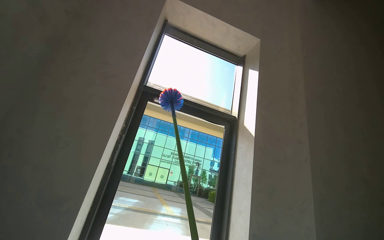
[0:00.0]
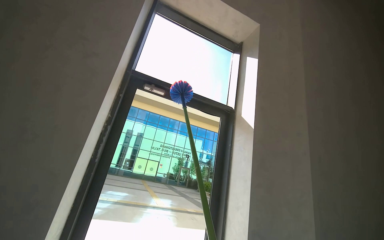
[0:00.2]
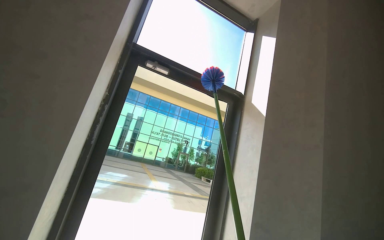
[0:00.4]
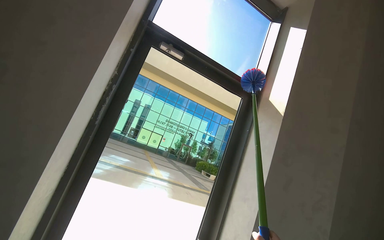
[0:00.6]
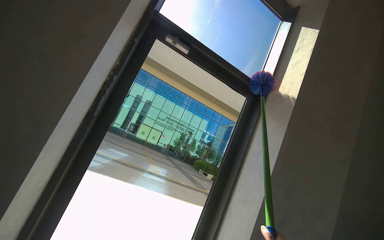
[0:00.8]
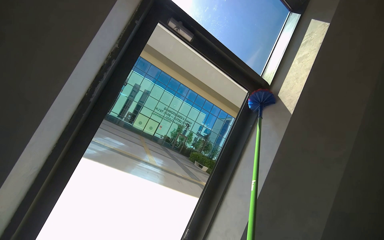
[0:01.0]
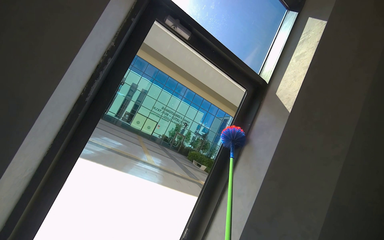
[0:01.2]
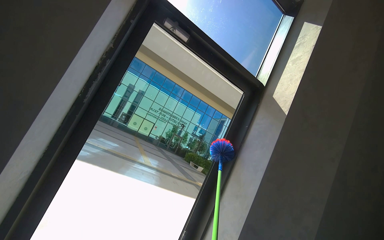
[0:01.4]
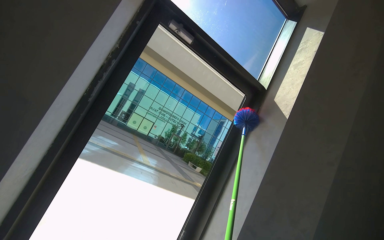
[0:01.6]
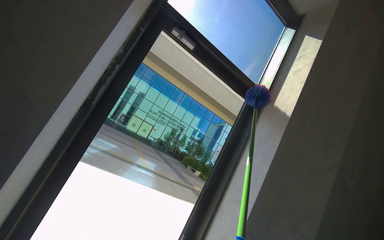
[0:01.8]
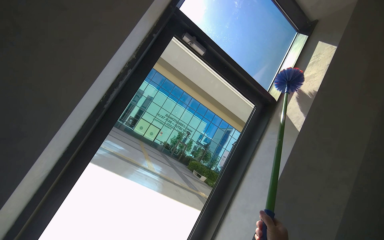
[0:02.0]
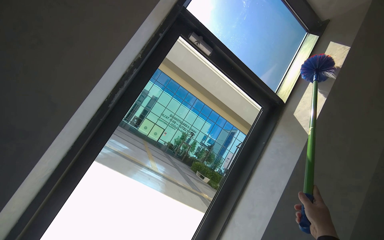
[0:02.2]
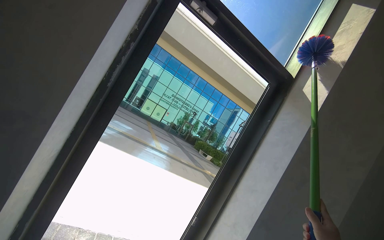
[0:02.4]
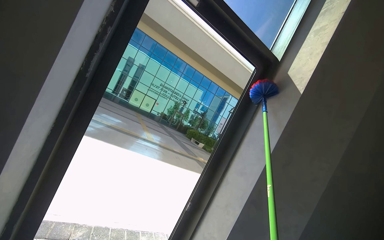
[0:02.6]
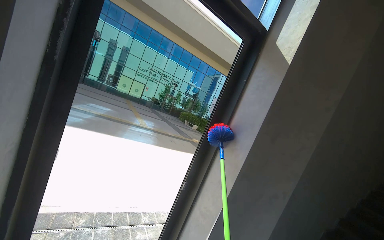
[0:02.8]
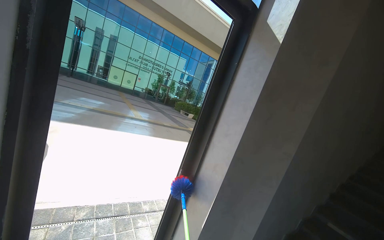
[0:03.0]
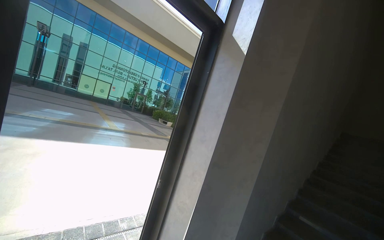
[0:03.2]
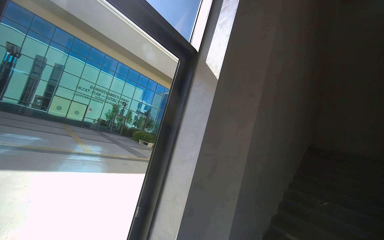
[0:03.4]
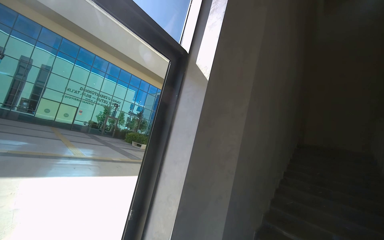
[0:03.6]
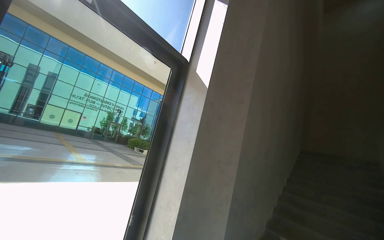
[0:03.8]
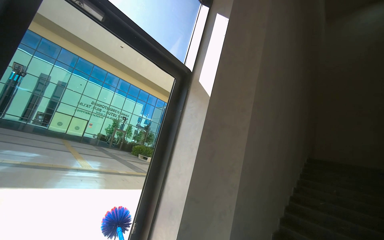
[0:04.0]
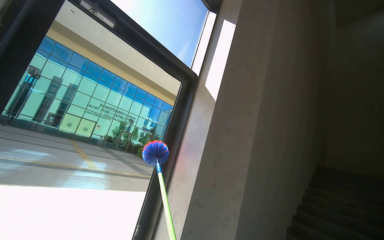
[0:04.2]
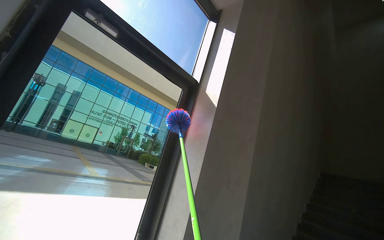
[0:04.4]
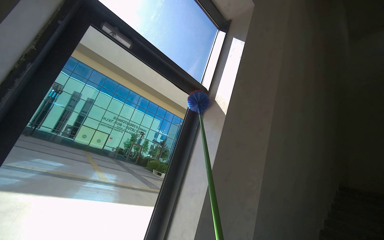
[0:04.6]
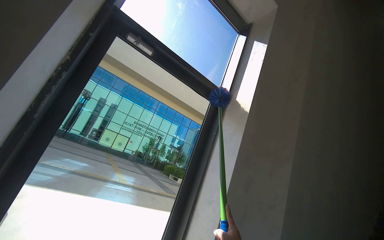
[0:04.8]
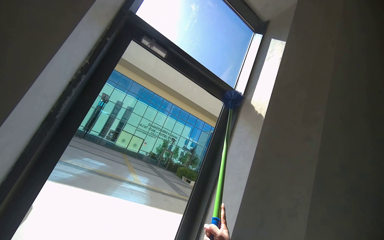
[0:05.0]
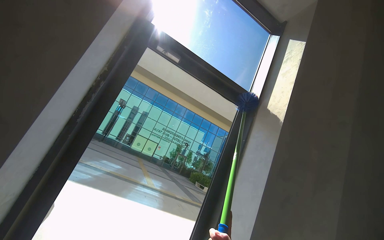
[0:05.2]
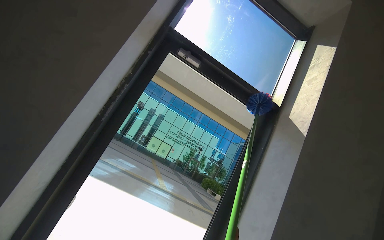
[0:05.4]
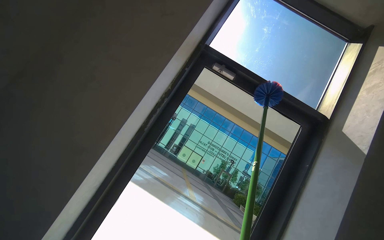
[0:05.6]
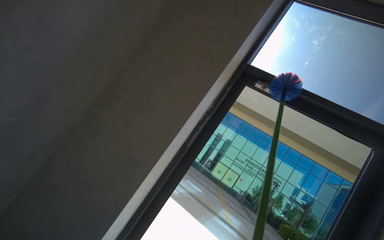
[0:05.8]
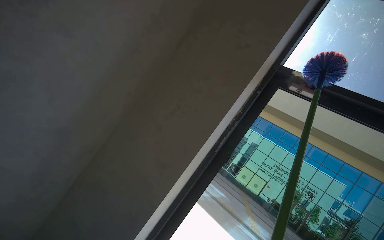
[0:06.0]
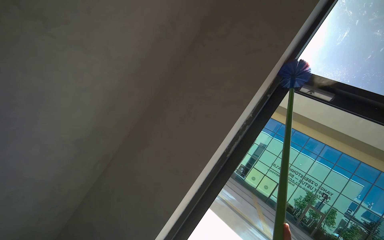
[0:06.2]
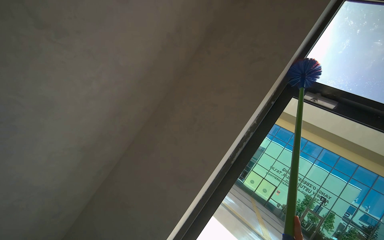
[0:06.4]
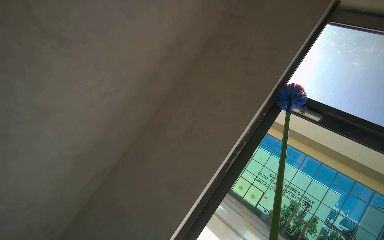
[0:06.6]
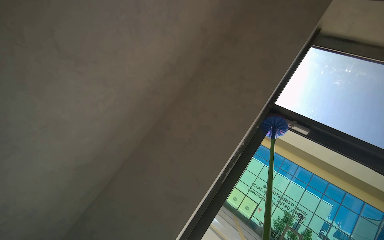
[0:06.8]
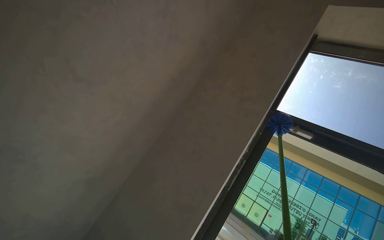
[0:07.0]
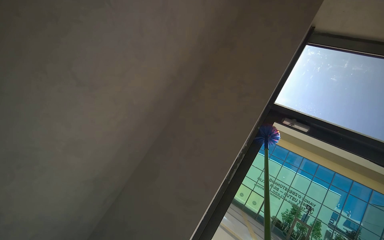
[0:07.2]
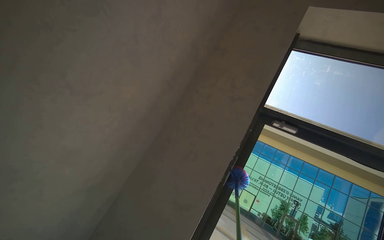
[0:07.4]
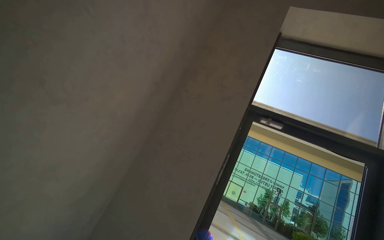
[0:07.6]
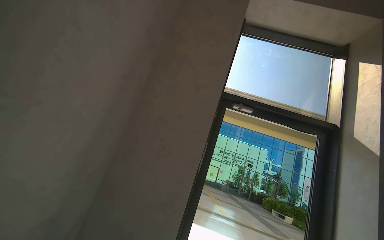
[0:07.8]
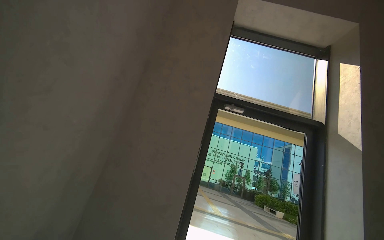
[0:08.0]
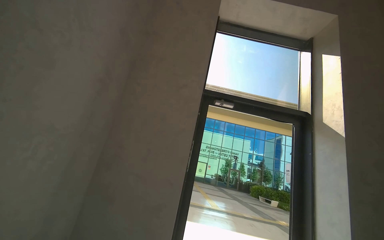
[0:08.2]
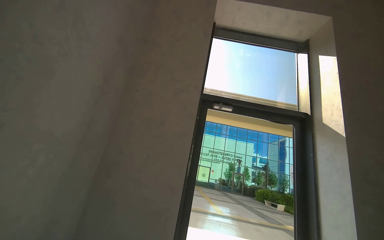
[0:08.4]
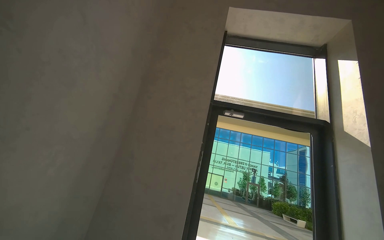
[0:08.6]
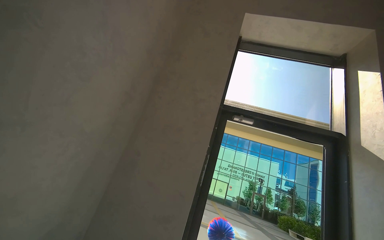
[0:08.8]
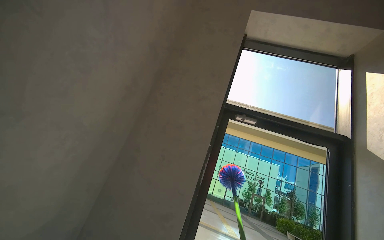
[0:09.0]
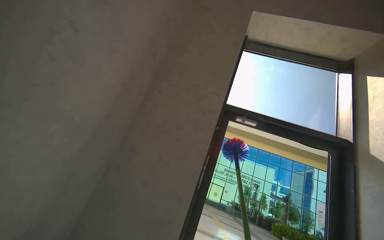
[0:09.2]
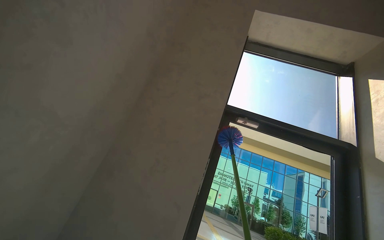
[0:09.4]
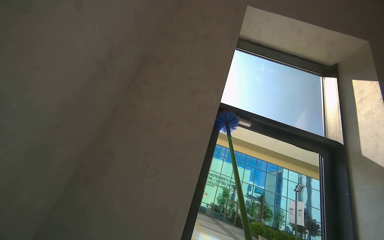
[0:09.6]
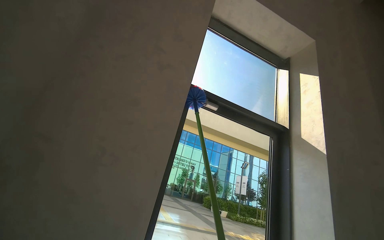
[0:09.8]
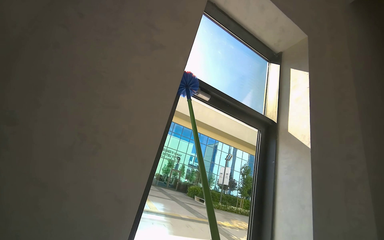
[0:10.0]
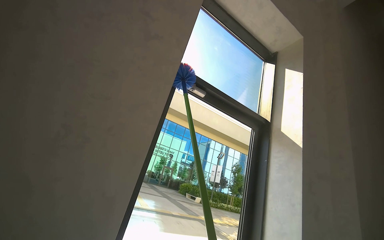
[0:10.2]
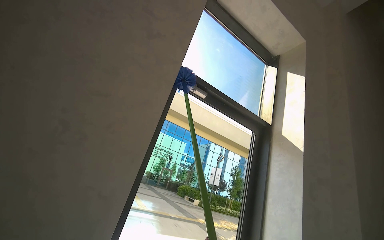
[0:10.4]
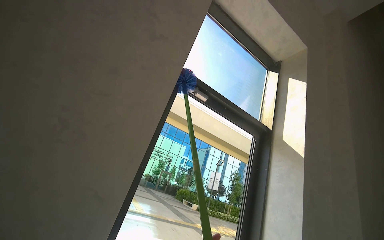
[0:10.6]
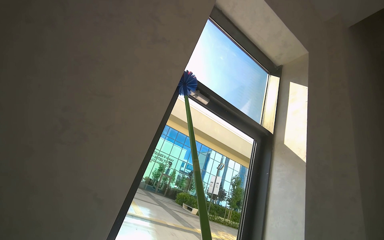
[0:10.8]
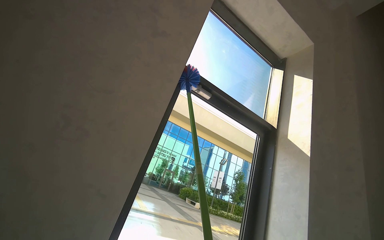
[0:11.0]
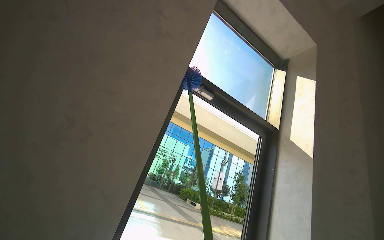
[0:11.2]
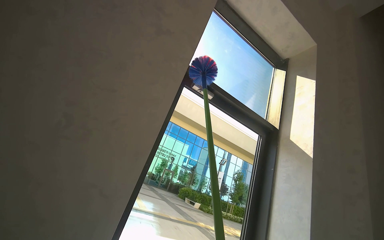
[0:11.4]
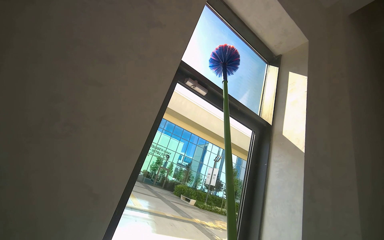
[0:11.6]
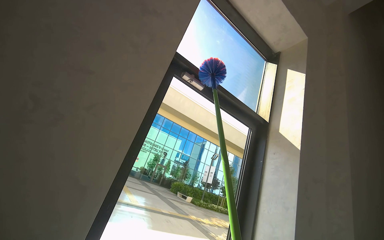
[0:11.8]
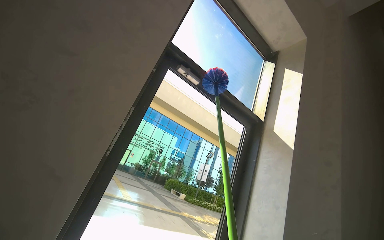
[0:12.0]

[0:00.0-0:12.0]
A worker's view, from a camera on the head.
Job: wiping surfaces.
The whole recording: Dusting window and wall. The worker dusts the window frame and adjacent wall corner with a long-handled duster.
0:00.0 to 0:01.6: The wearer moves roughly 40 cm. The view tilts roughly 15 degrees downward.
0:01.6 to 0:03.0: The camera pitches downward, by approximately 20 degrees.
0:03.0 to 0:04.4: The wearer looks approximately 20 degrees further upward.
0:04.4 to 0:06.0: The camera is aimed roughly 60 degrees further to the left. The view tilts some 20 degrees upward.
0:09.0 to 0:10.4: The camera travels about 50 cm. The view swings some 30 degrees to the right.

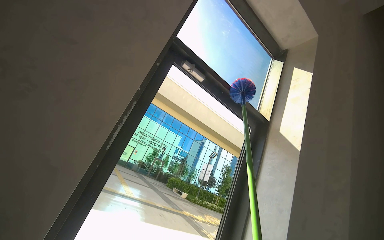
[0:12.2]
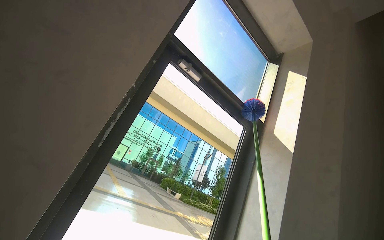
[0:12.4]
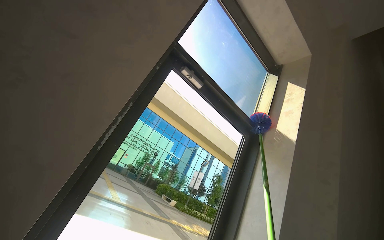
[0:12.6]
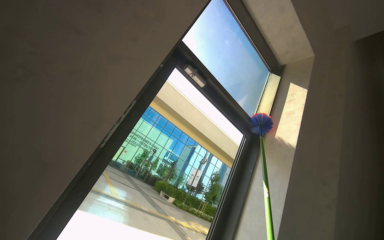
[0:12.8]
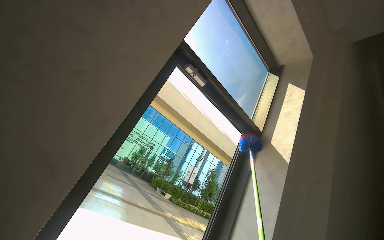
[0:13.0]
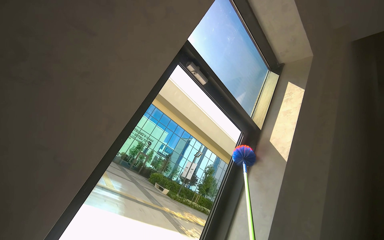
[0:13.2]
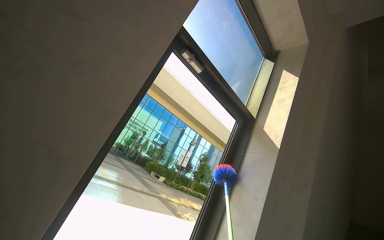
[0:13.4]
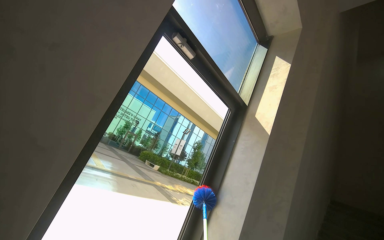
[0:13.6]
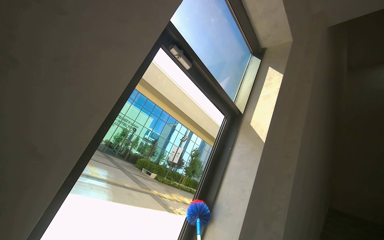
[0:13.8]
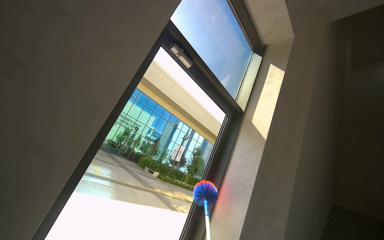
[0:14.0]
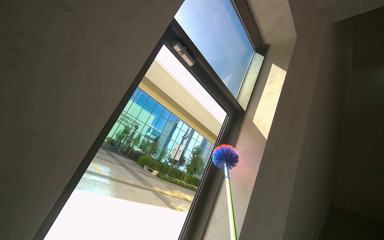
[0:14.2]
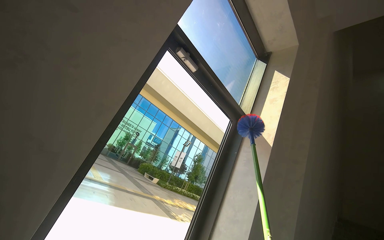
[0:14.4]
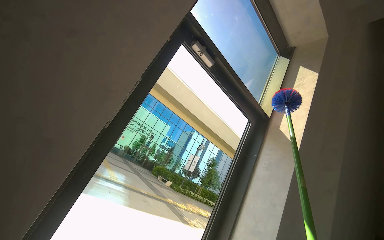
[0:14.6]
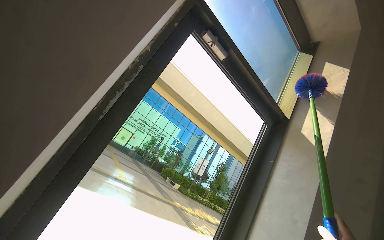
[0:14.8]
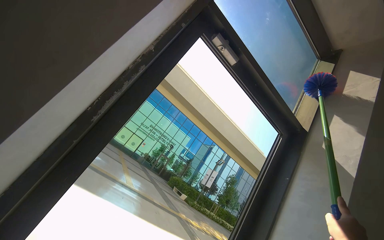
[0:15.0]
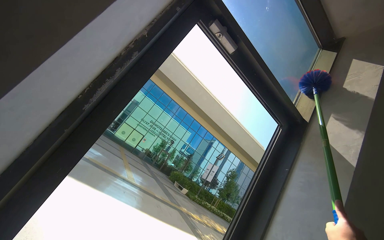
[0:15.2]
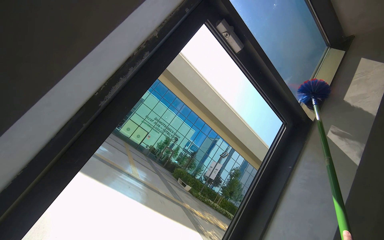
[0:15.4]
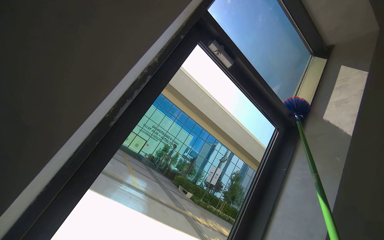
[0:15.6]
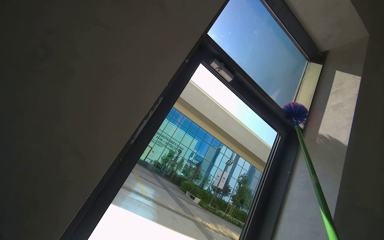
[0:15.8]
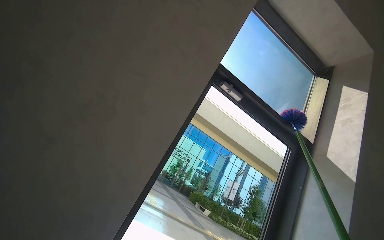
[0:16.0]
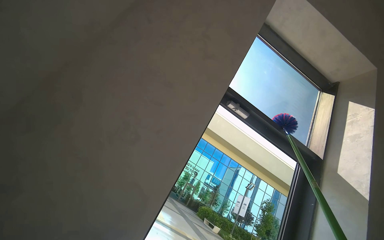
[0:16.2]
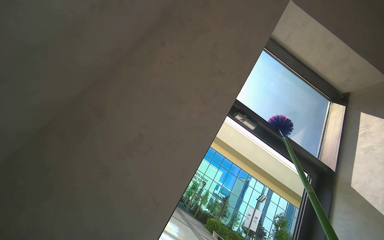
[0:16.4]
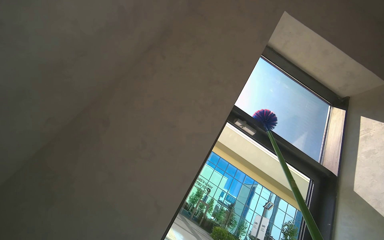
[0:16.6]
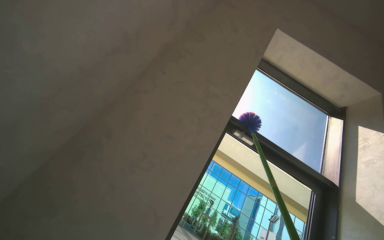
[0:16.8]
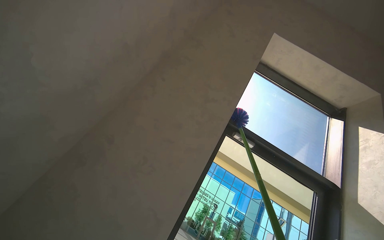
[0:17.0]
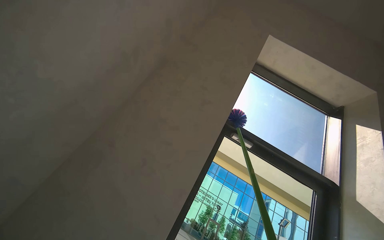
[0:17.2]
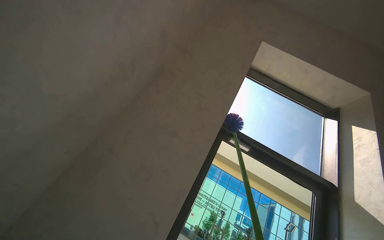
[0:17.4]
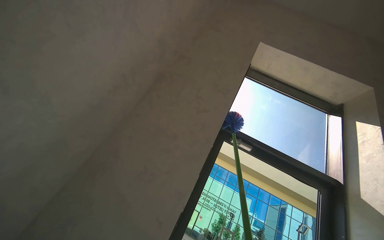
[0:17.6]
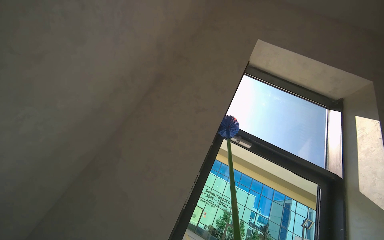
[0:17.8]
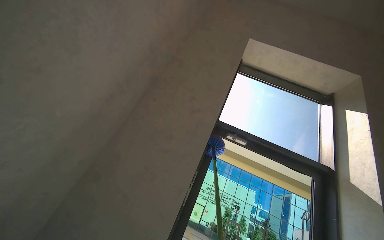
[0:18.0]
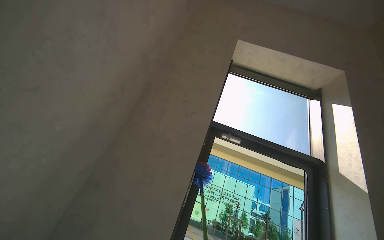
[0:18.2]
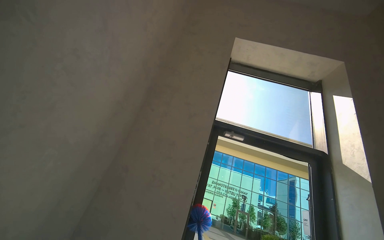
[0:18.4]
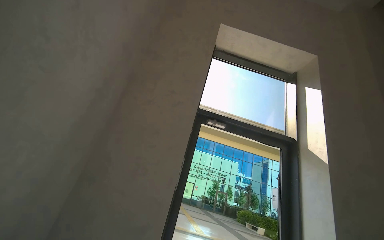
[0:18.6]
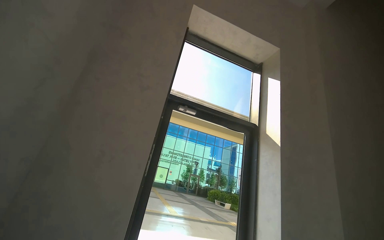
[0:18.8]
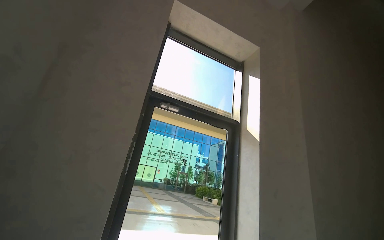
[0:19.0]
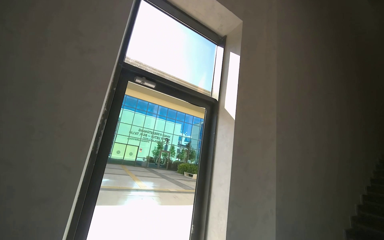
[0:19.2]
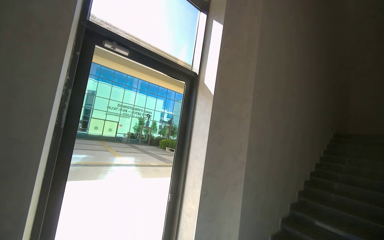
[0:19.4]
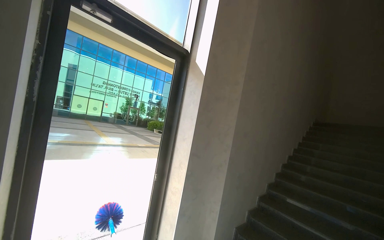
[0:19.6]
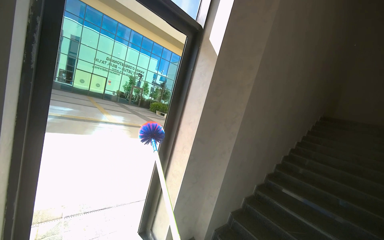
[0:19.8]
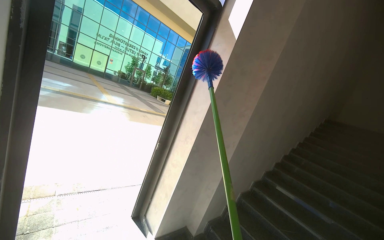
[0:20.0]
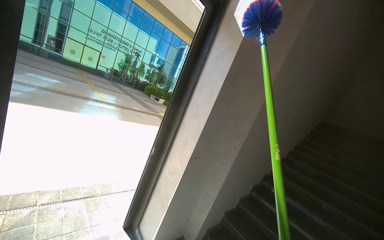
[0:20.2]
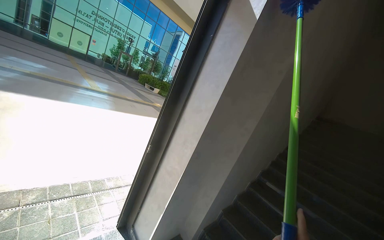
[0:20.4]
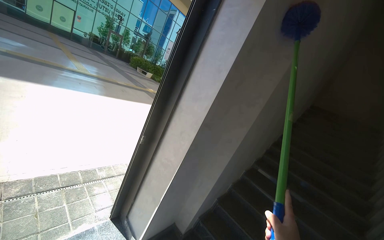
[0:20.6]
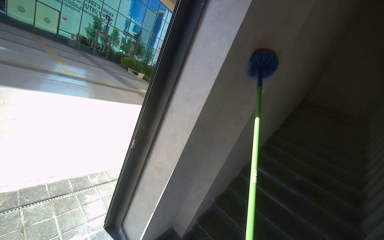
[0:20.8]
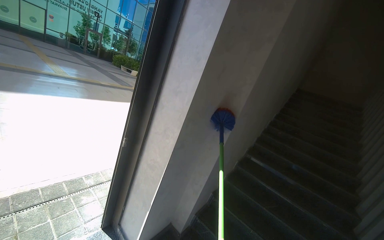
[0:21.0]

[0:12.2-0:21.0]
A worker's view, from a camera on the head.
Job: wiping surfaces.
The whole recording: Dusting window and wall. The worker dusts the window frame and adjacent wall corner with a long-handled duster.
0:15.2 to 0:16.6: The camera travels roughly 50 cm. The view tilts about 15 degrees upward.
0:18.0 to 0:19.6: The view swings approximately 40 degrees to the right. The view tilts about 35 degrees downward.
0:19.6 to 0:21.0: The wearer moves approximately 60 cm. The view tilts roughly 20 degrees downward.
